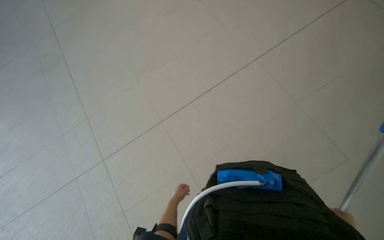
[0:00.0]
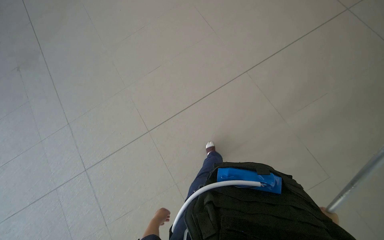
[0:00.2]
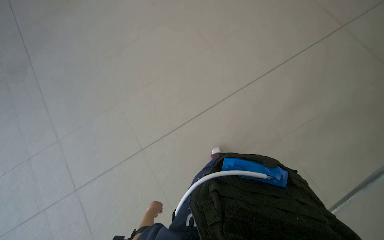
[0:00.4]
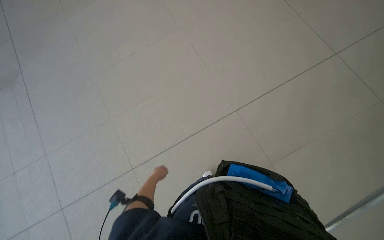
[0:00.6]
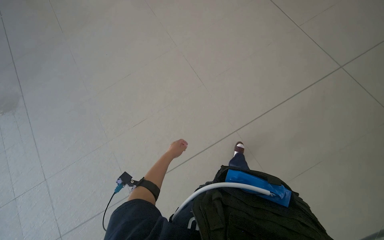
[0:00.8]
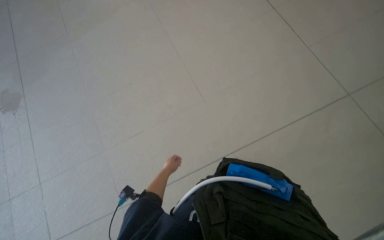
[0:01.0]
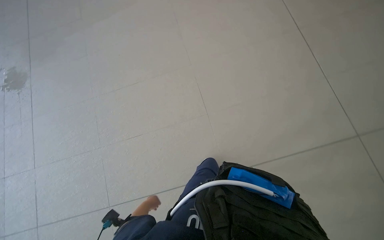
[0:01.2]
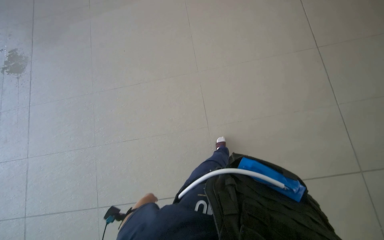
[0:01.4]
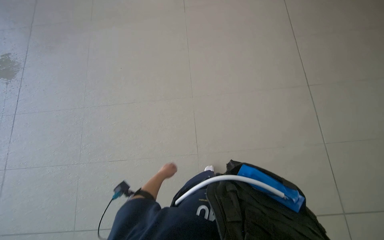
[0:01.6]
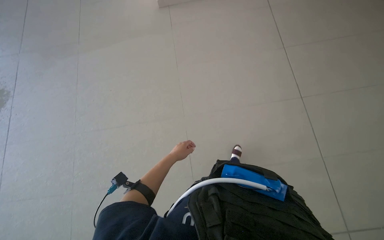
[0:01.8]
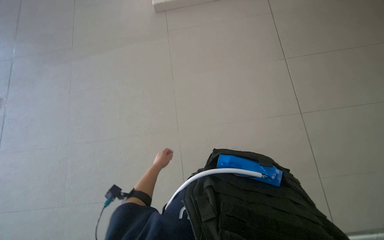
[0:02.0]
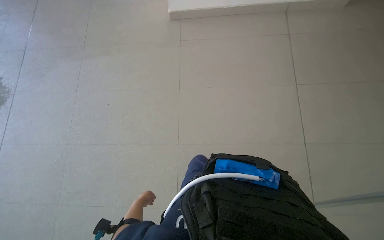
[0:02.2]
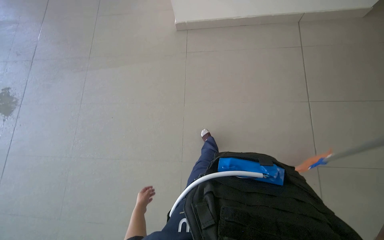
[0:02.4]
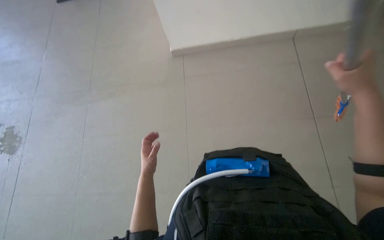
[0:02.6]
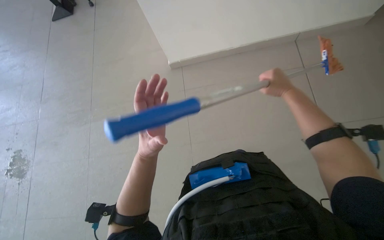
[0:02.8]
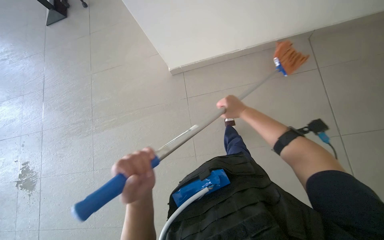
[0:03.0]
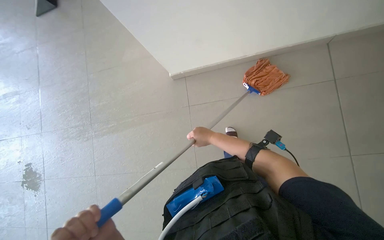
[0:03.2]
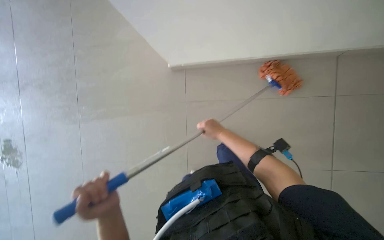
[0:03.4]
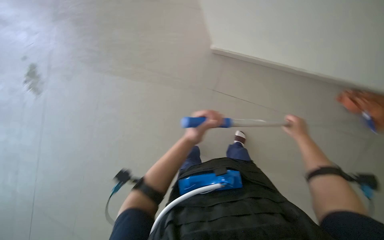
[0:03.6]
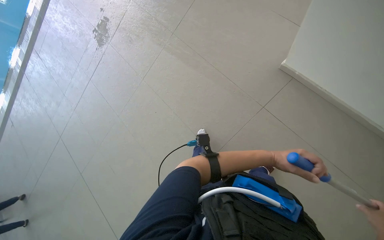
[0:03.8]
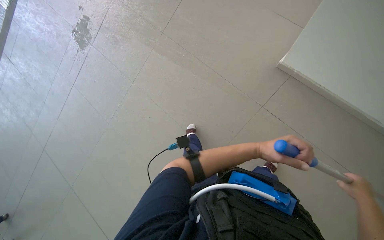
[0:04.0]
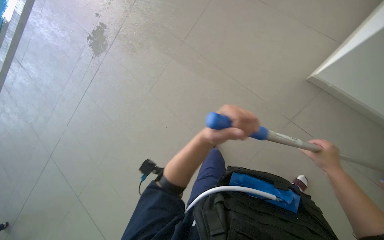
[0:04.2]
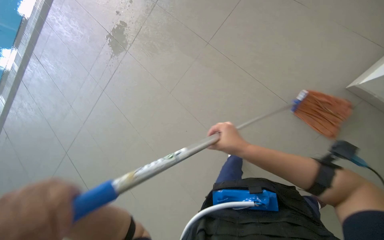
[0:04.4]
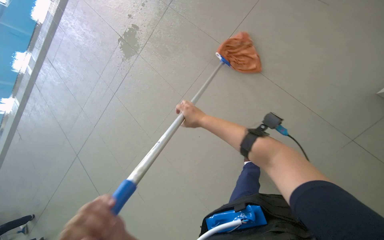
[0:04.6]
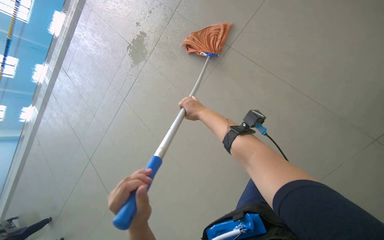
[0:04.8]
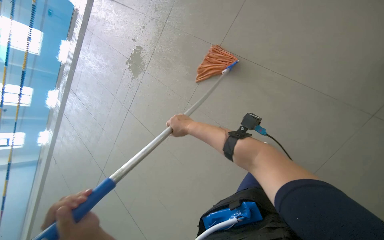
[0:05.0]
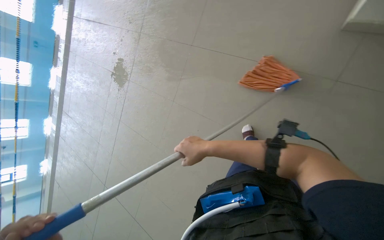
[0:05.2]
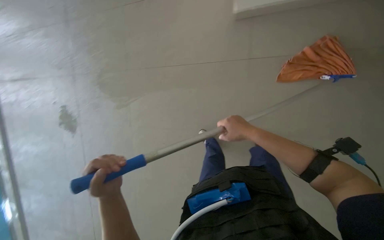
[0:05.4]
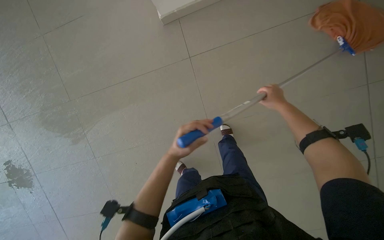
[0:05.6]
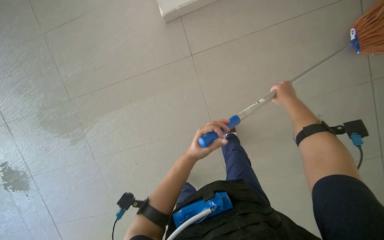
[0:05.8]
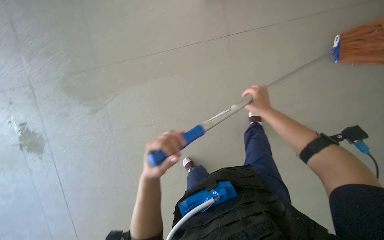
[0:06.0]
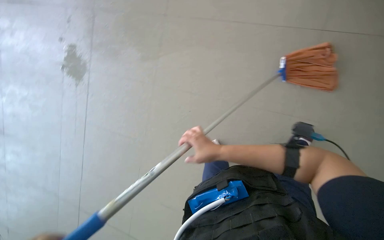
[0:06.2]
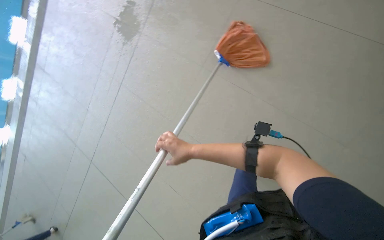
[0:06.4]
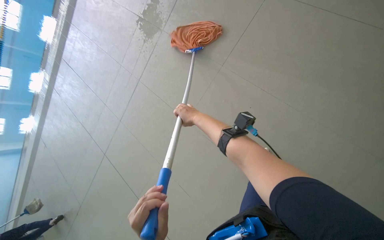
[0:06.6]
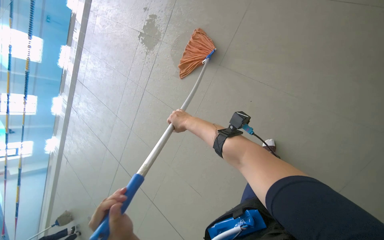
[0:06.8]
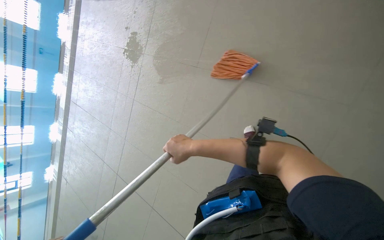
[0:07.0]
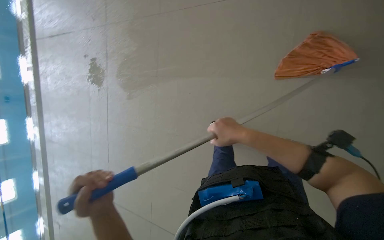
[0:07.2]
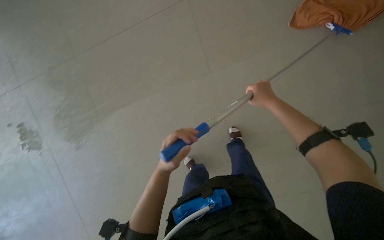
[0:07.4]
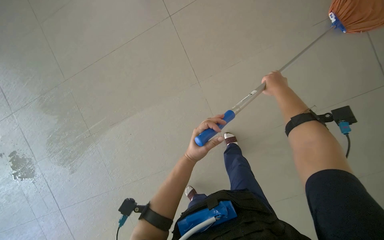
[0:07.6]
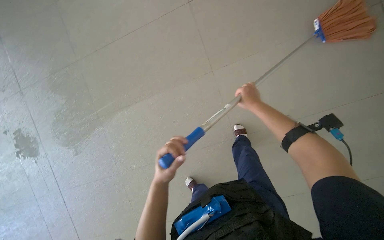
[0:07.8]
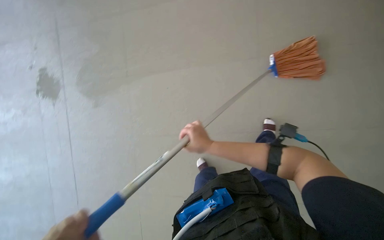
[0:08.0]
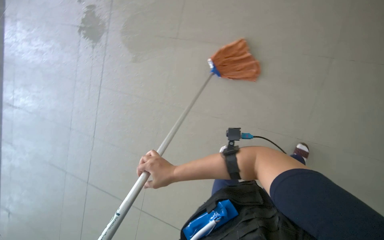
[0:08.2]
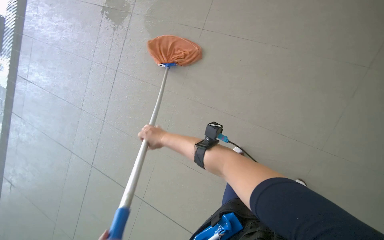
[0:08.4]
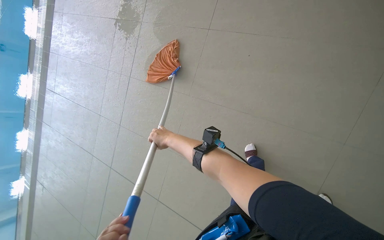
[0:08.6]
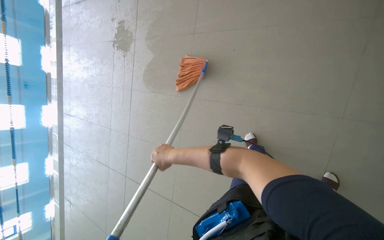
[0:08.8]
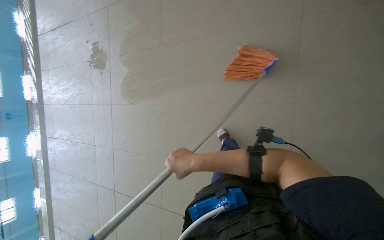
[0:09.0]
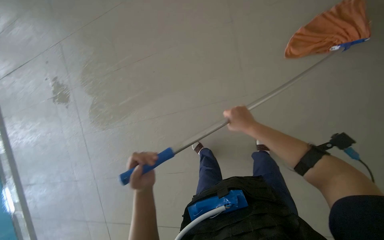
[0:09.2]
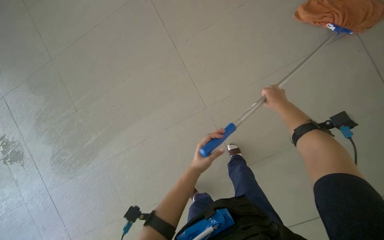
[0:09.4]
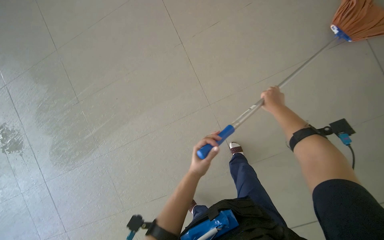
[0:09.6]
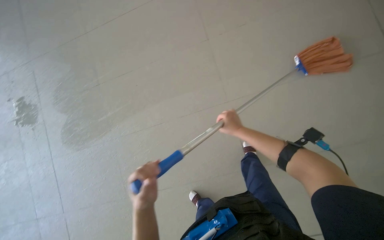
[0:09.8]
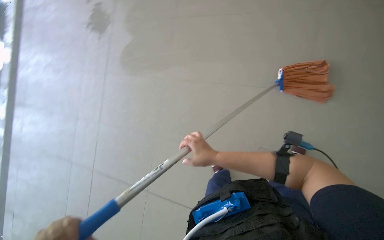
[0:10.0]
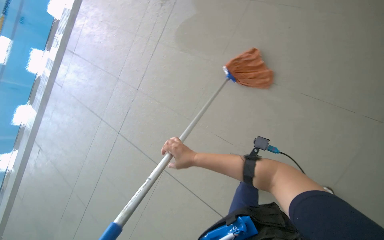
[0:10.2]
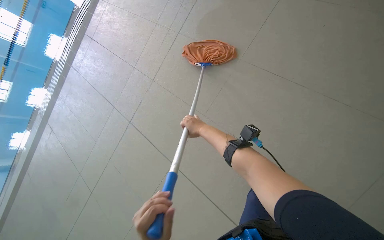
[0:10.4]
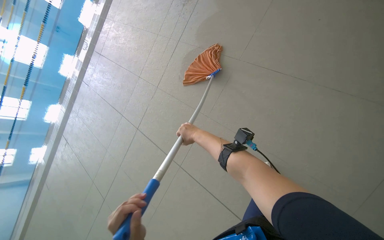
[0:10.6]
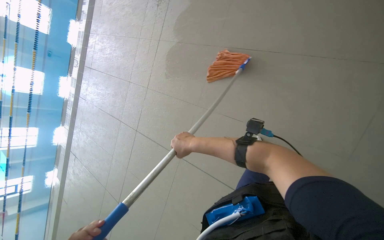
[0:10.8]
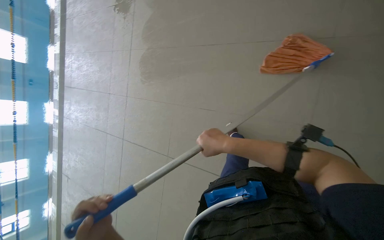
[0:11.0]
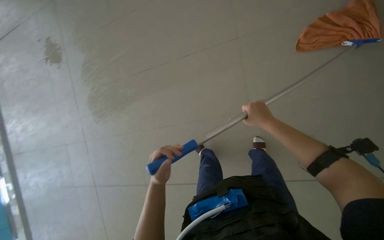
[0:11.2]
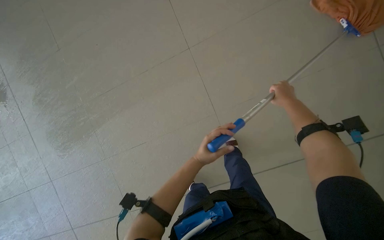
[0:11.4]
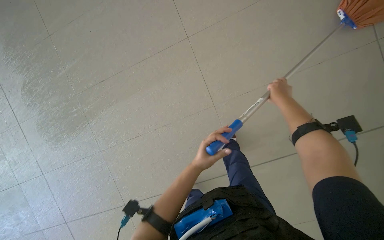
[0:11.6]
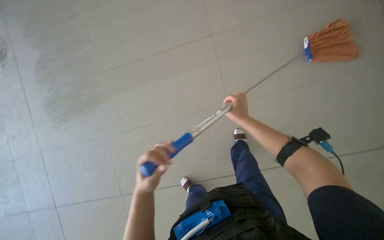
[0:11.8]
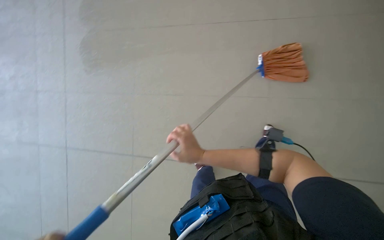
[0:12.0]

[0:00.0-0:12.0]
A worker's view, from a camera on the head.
Job: mopping floor.
The whole recording: Mopping pool deck. The worker dips and wrings a mop, then mops the tiled floor around the swimming pool, and wrings the mop again.
0:00.0 to 0:01.6: The view tips upward by about 25 degrees.
0:01.6 to 0:03.0: The head travels about 80 cm.
0:03.0 to 0:04.4: The head travels roughly 70 cm. The scene turns approximately 35 degrees clockwise in the picture.
0:04.4 to 0:06.0: The camera pitches upward, by about 10 degrees. The scene rotates counterclockwise by about 35 degrees. The right hand swings left and right, about 35 cm each way, with 2 reversals.
0:10.4 to 0:12.0: The camera travels roughly 50 cm. The head rotates roughly 40 degrees to the right.

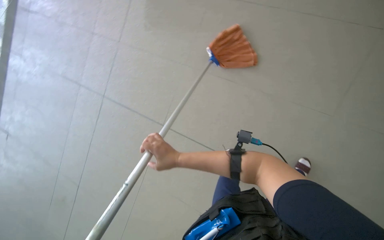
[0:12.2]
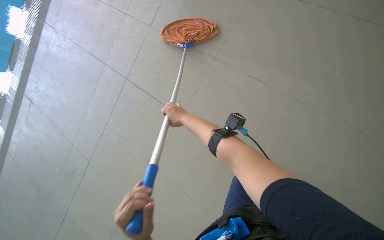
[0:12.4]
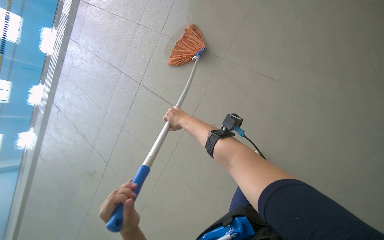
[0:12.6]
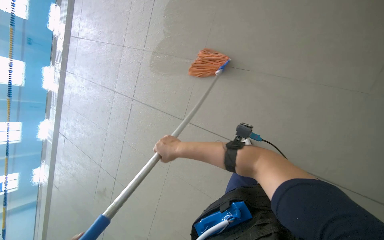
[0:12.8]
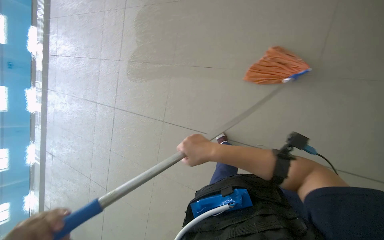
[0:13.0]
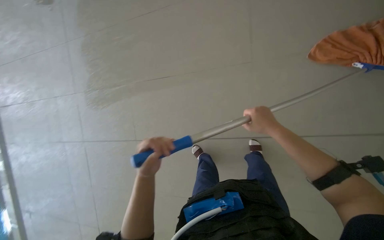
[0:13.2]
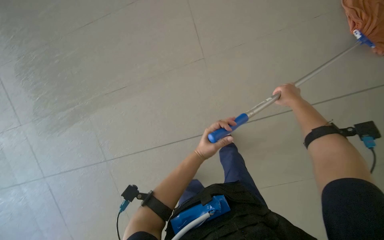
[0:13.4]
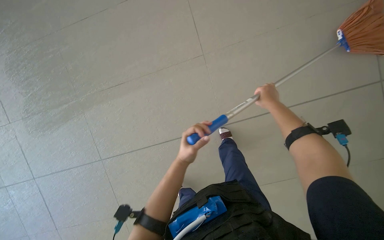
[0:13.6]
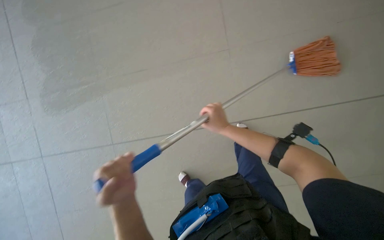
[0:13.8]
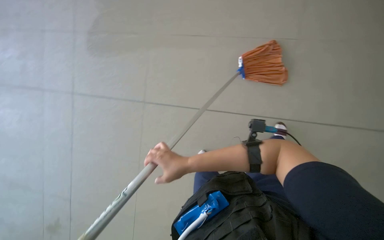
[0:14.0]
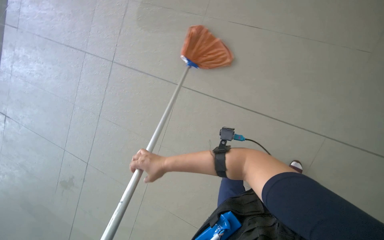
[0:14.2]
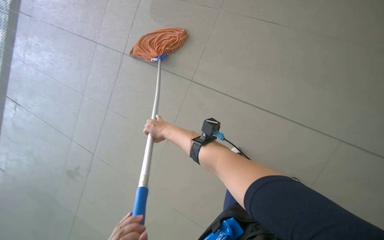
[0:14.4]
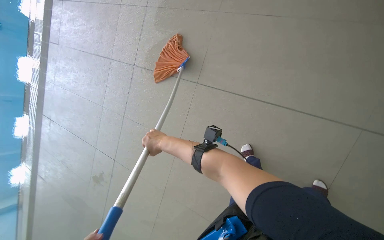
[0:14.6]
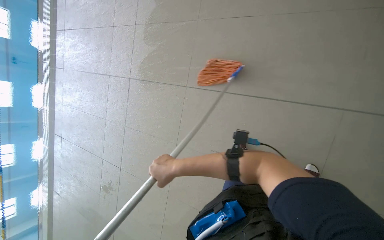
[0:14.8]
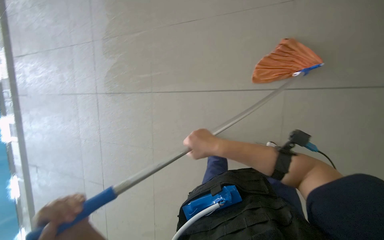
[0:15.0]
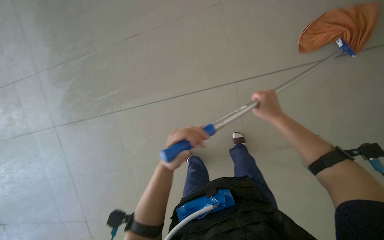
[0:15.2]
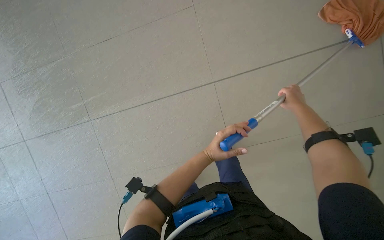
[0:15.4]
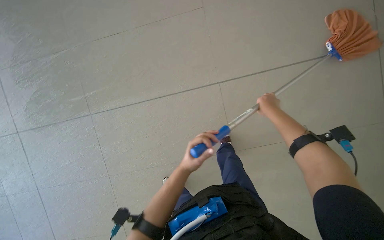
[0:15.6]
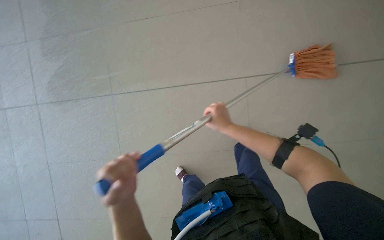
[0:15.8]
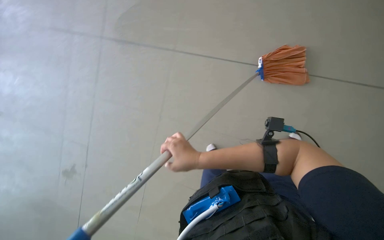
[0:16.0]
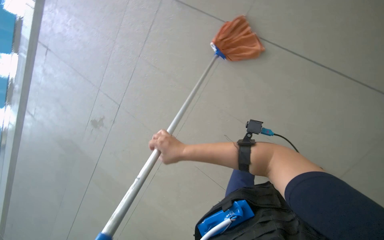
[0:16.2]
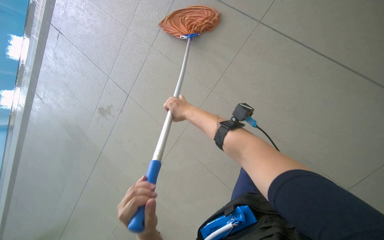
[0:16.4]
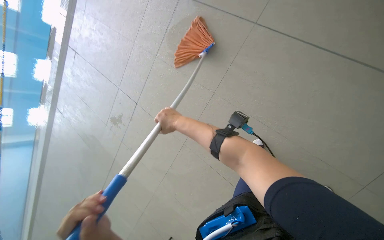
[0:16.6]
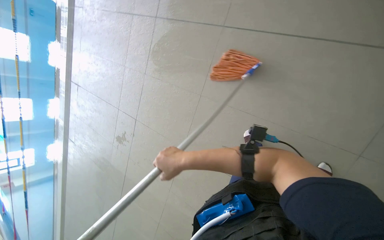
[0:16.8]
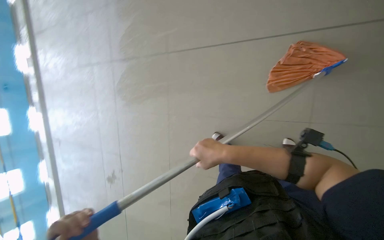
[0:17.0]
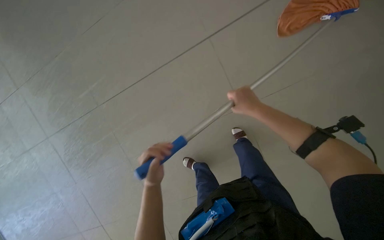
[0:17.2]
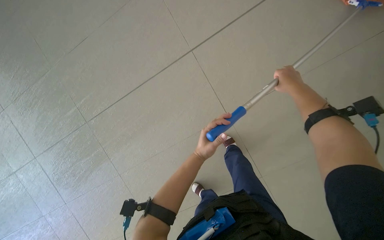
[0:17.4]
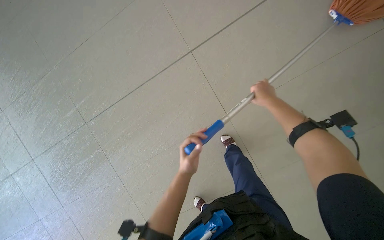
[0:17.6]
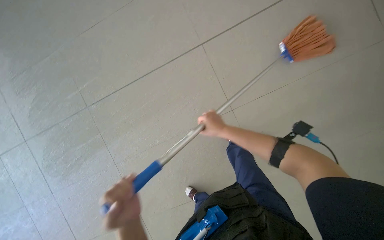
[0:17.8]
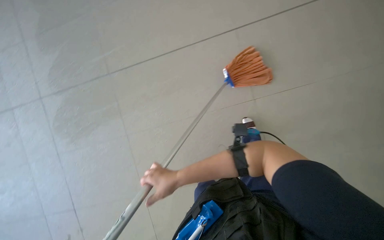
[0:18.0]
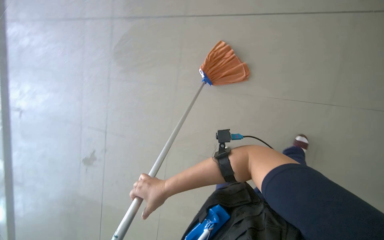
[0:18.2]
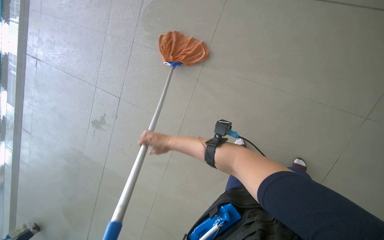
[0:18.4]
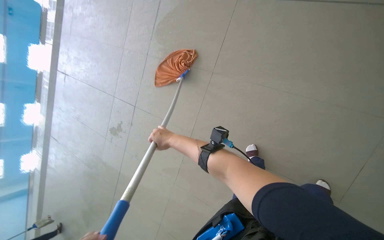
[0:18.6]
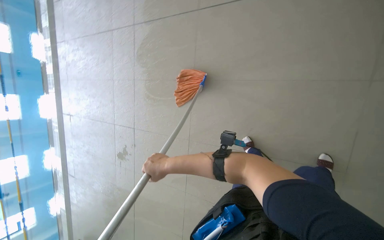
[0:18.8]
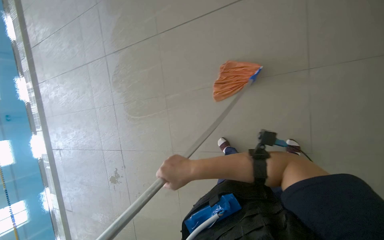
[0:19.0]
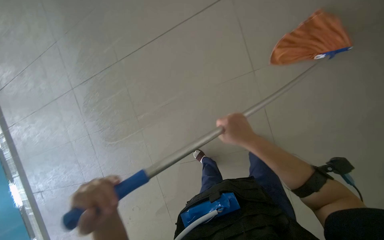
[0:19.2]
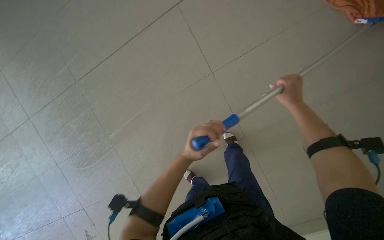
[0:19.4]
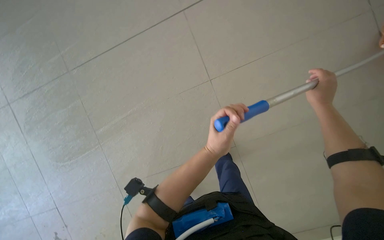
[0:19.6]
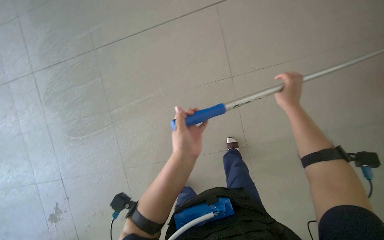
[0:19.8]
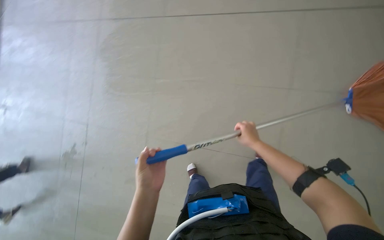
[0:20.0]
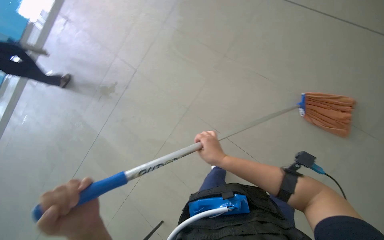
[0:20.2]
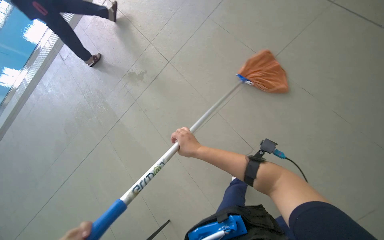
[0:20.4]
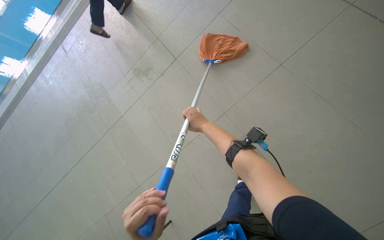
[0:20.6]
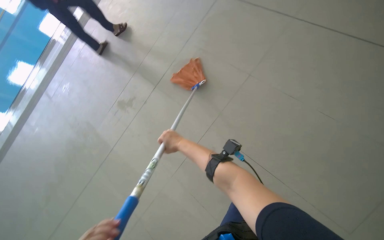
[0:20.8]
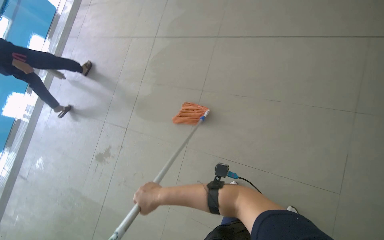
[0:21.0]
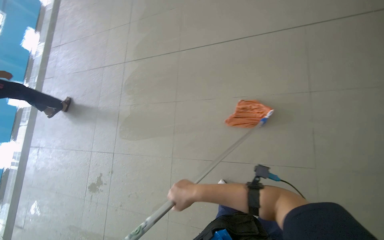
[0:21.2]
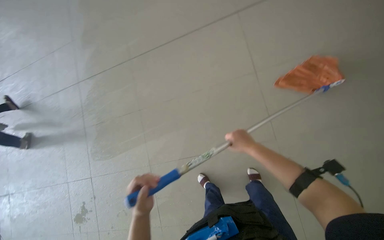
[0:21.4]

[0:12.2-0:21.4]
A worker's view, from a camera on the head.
Job: mopping floor.
The whole recording: Mopping pool deck. The worker dips and wrings a mop, then mops the tiled floor around the swimming pool, and wrings the mop again.
0:12.2 to 0:13.8: The camera travels roughly 40 cm. The wearer looks about 15 degrees further upward. The scene turns some 30 degrees counterclockwise in the picture.
0:15.2 to 0:16.8: The camera sweeps to the left, by roughly 15 degrees. The right hand shifts some 50 cm to the left and down the picture.
